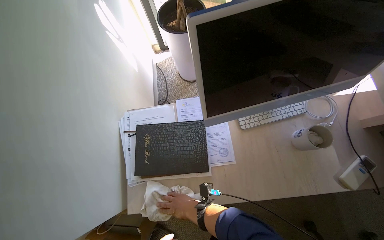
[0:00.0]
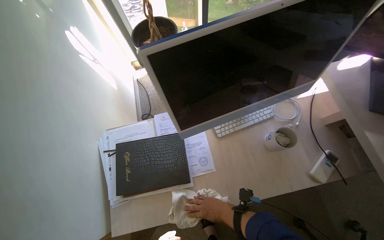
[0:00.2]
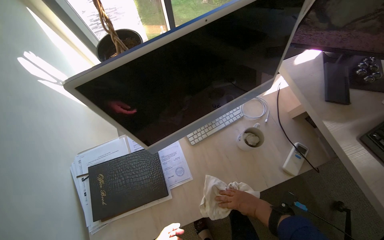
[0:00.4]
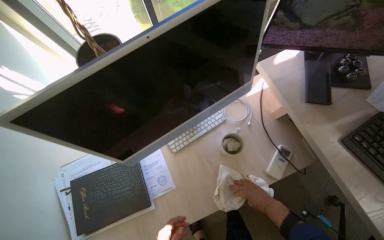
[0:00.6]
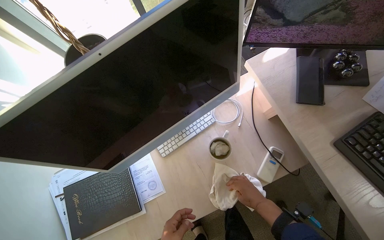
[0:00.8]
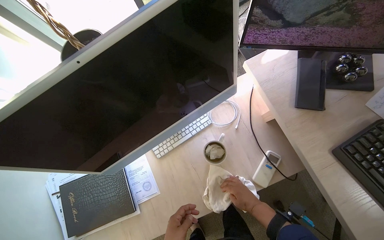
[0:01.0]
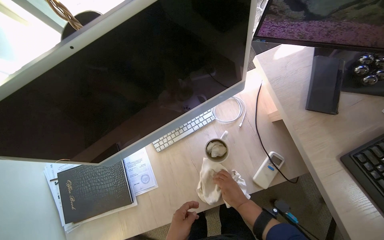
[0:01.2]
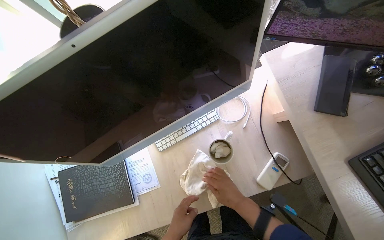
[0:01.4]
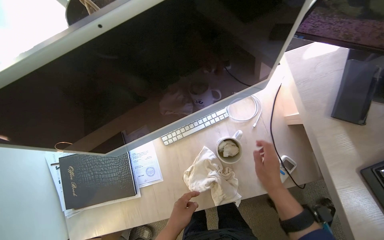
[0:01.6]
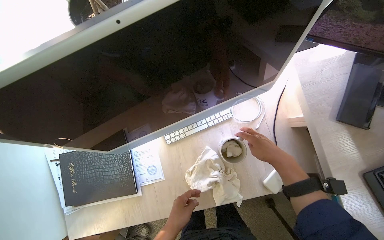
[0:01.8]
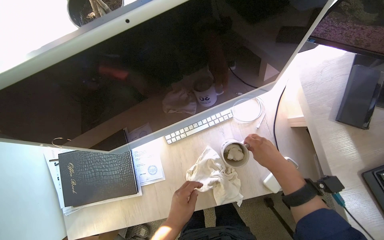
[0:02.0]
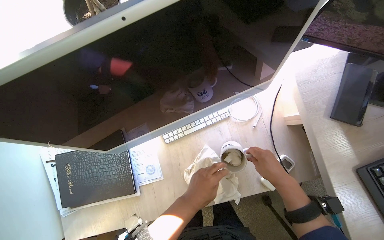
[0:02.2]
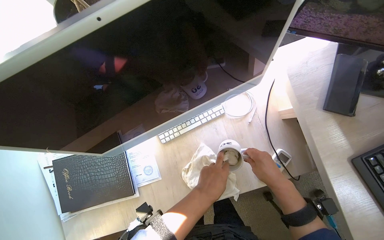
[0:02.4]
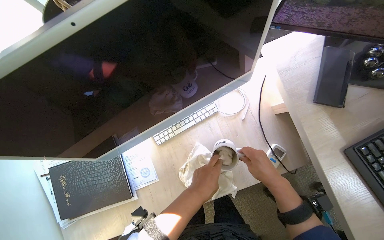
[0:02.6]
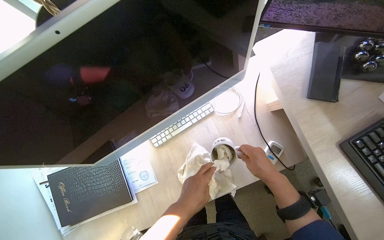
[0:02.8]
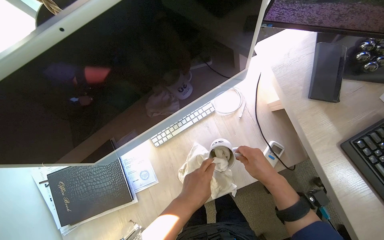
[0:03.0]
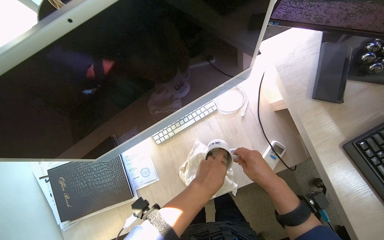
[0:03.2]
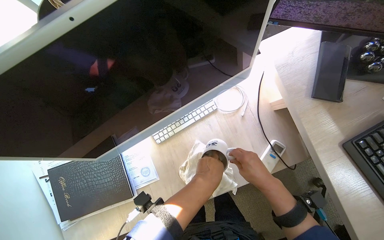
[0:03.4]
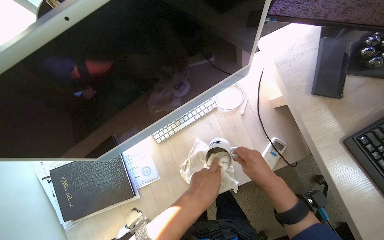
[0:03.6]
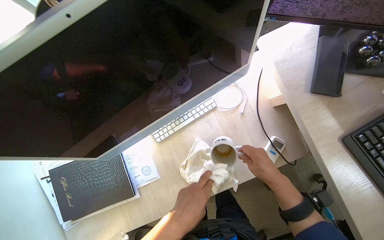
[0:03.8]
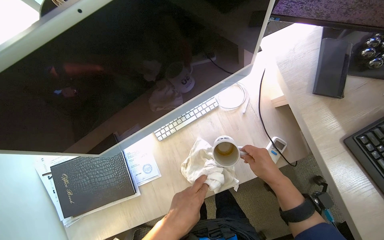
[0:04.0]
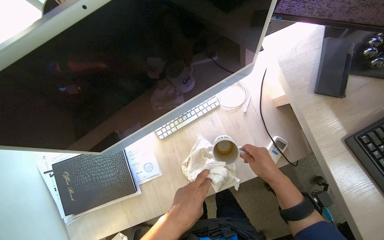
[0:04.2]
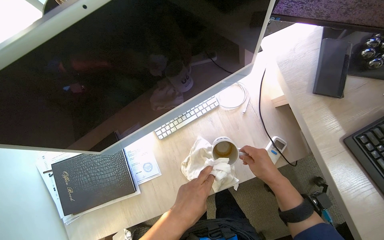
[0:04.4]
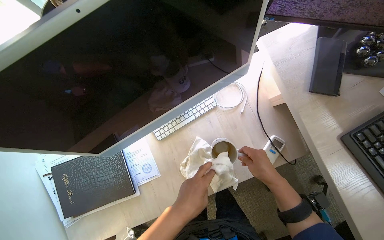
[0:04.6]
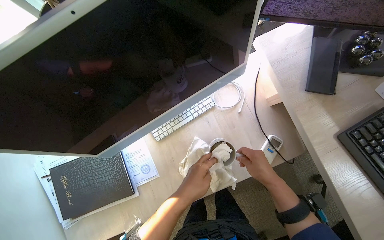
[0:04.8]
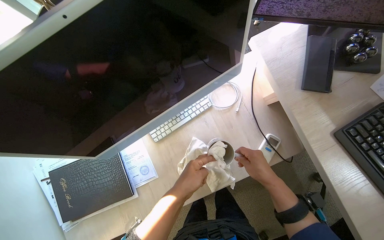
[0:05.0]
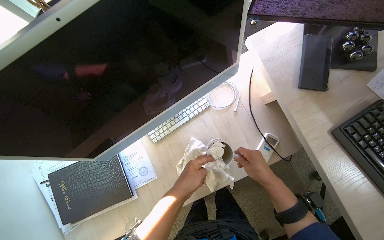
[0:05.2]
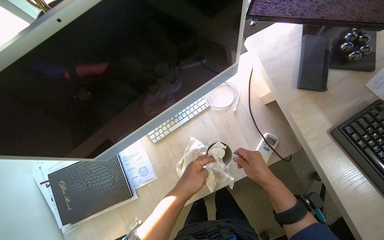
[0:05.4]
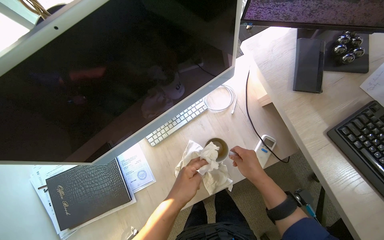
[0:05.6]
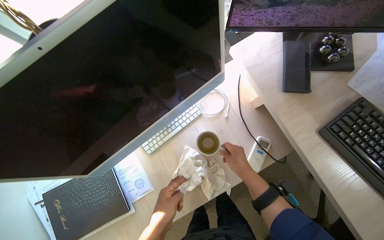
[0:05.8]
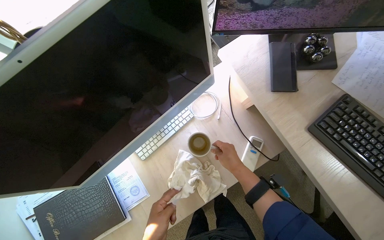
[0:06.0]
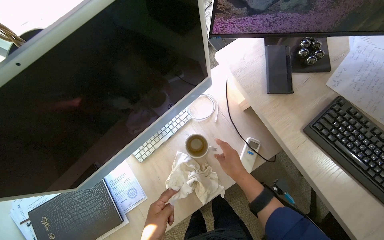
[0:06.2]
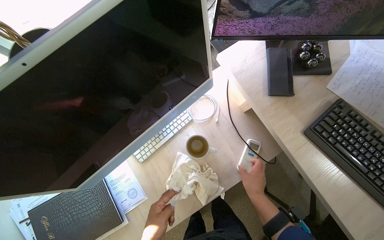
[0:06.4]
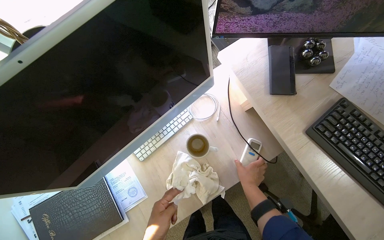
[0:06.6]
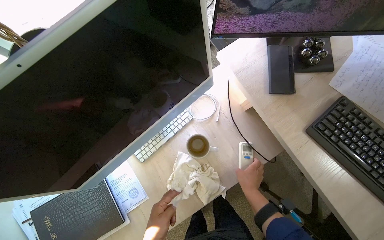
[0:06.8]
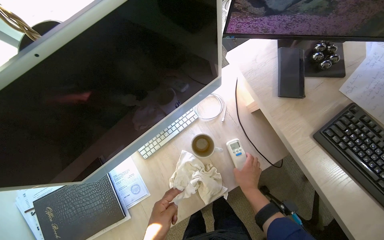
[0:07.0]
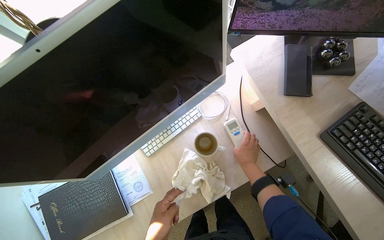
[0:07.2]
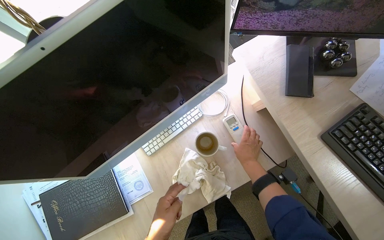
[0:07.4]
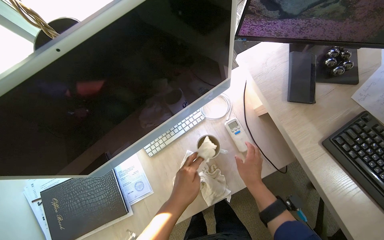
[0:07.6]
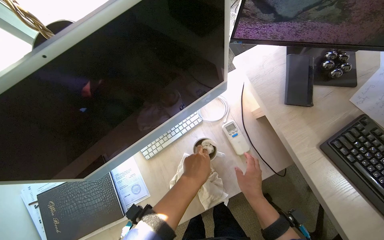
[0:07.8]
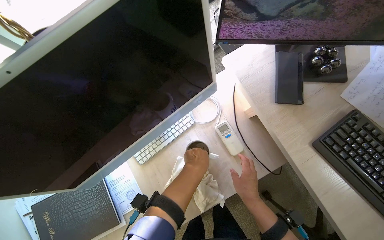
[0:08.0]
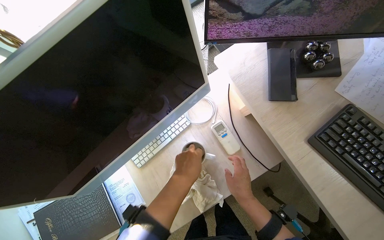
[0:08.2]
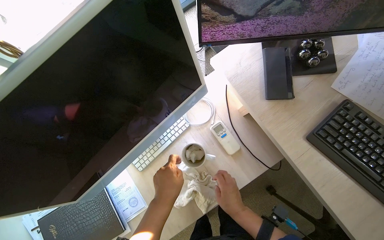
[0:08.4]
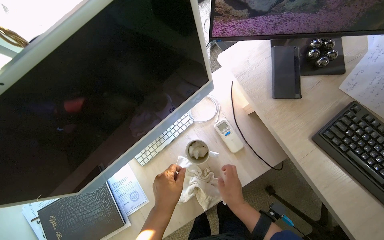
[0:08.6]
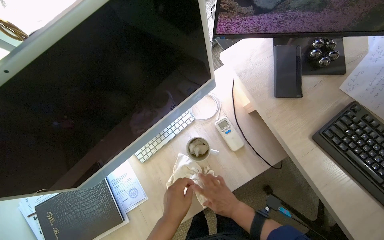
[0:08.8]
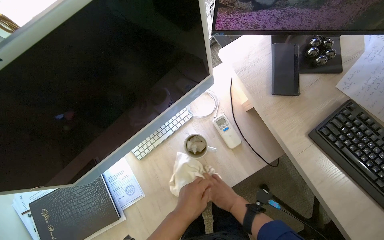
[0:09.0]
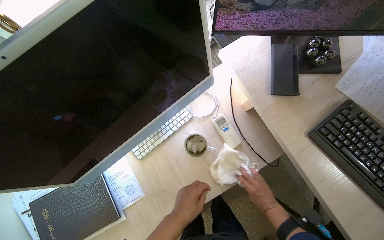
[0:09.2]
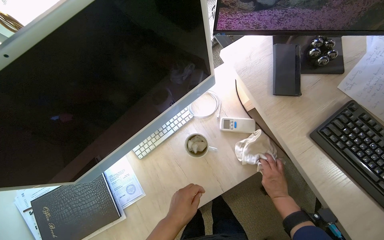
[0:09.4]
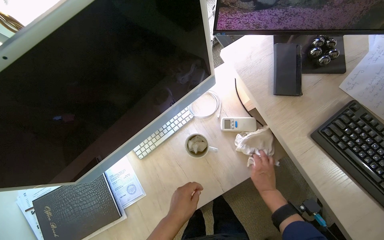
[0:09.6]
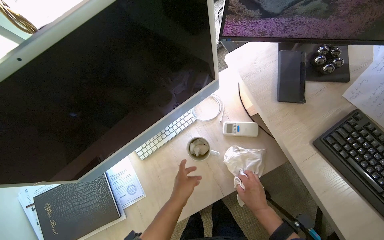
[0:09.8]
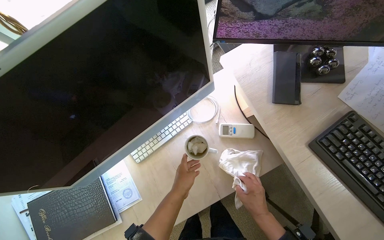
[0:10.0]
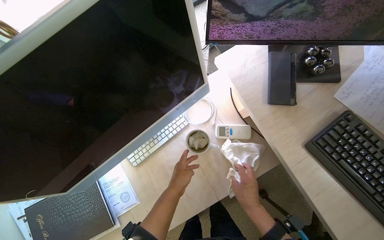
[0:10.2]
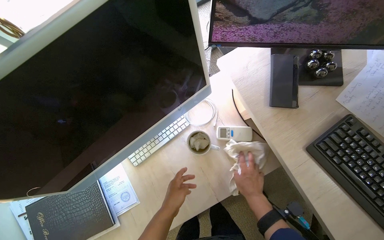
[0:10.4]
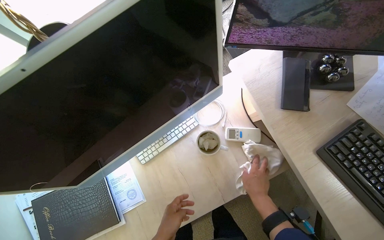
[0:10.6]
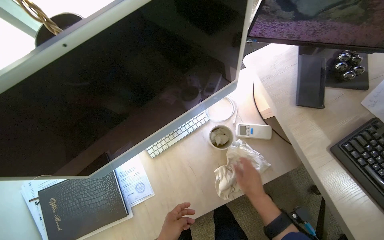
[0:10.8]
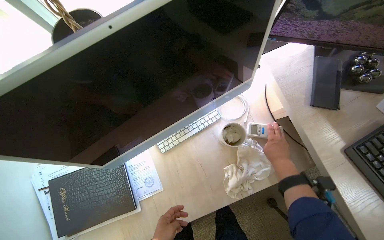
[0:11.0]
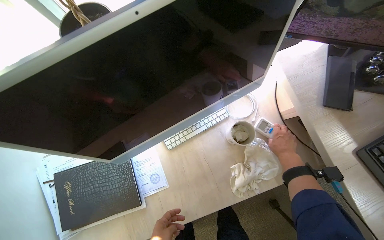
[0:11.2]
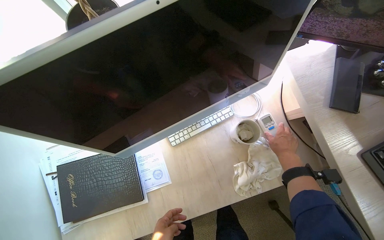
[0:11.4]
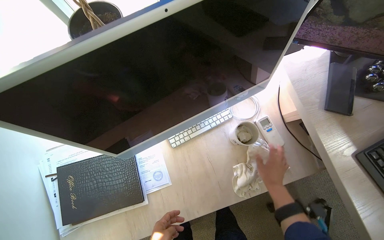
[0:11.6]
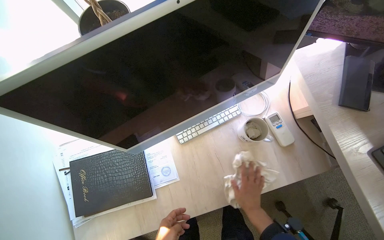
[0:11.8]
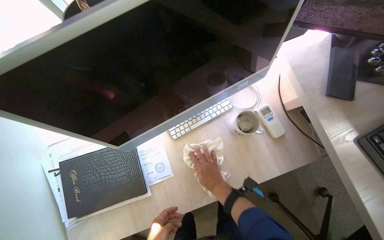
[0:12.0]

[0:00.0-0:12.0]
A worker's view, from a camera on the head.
Job: wiping surfaces.
The whole recording: Cleaning office room. The worker cleans various surfaces in an office, including door handles, cabinet handles, and desk surfaces, and empties the trash bin.
0:00.0 to 0:01.6: The right hand heads to the right and up the picture, covering approximately 60 cm.
0:03.0 to 0:04.4: The hands stay close to where they were, moving slightly.
0:07.6 to 0:09.0: The right hand travels down the picture by some 10 cm.
0:09.0 to 0:10.4: The right hand moves approximately 15 cm to the right and comes back.
0:10.4 to 0:12.0: The right hand travels to the left by roughly 25 cm.

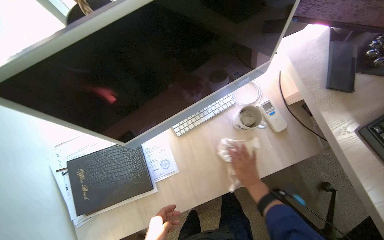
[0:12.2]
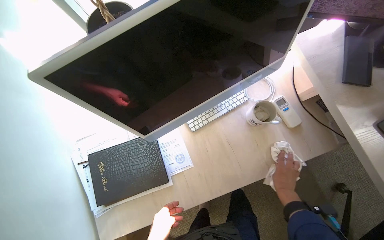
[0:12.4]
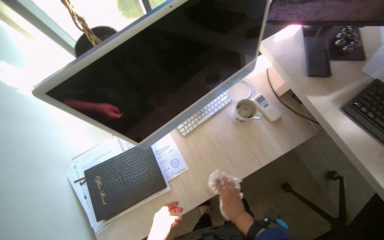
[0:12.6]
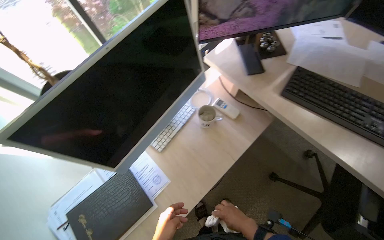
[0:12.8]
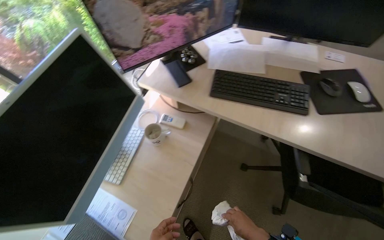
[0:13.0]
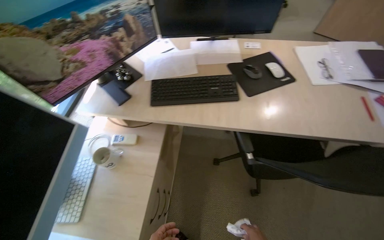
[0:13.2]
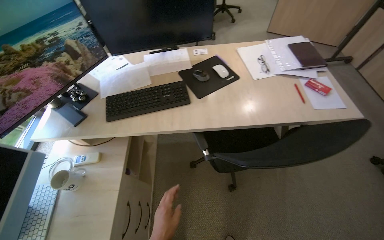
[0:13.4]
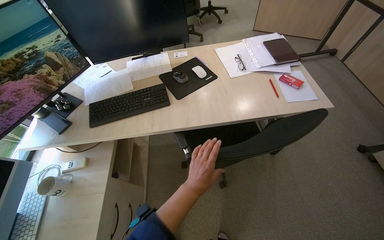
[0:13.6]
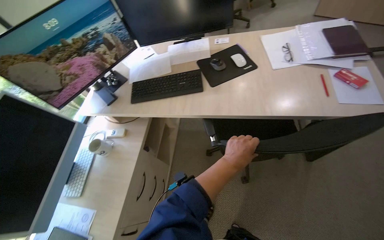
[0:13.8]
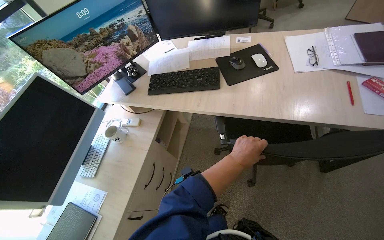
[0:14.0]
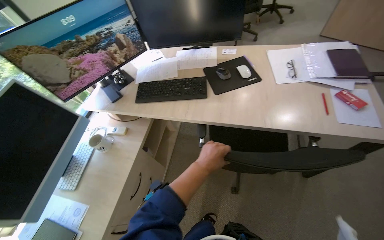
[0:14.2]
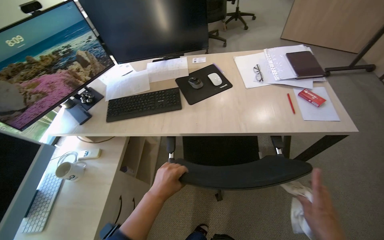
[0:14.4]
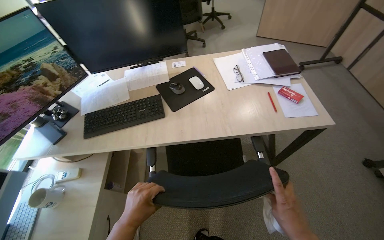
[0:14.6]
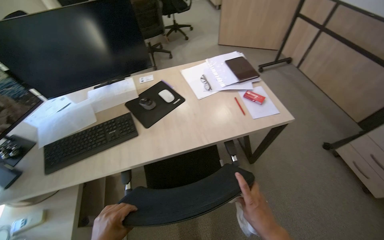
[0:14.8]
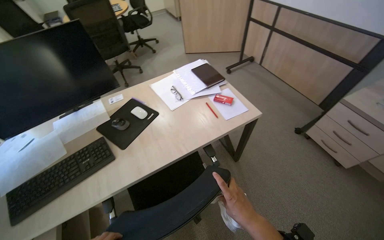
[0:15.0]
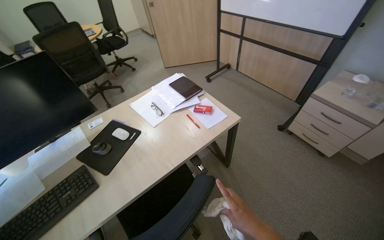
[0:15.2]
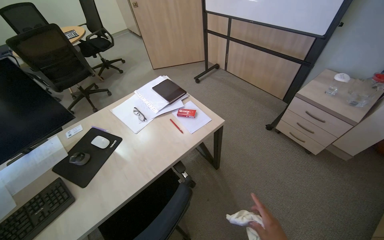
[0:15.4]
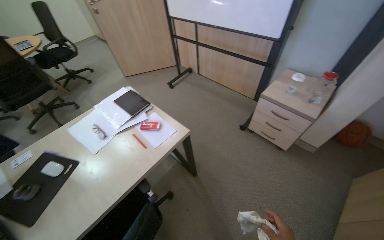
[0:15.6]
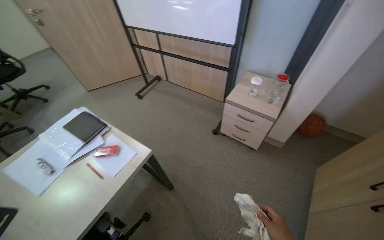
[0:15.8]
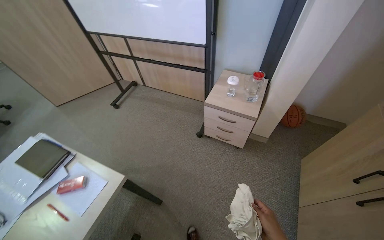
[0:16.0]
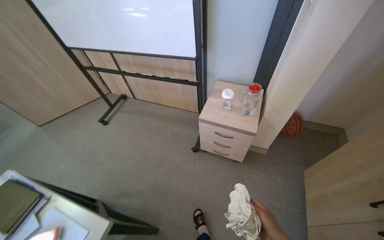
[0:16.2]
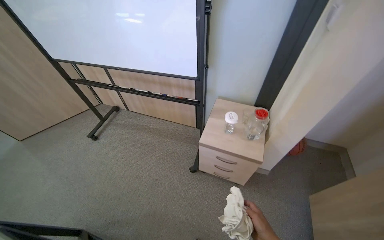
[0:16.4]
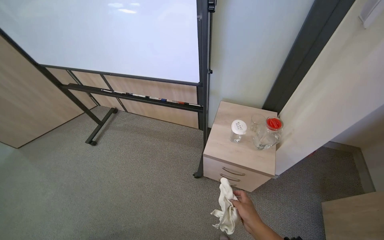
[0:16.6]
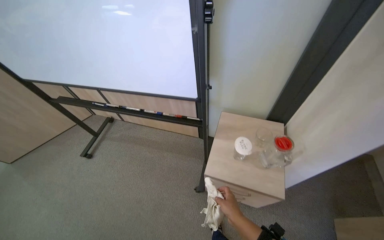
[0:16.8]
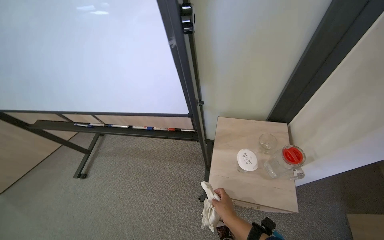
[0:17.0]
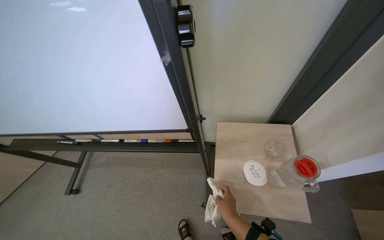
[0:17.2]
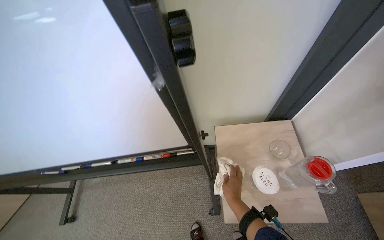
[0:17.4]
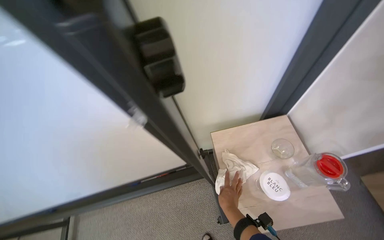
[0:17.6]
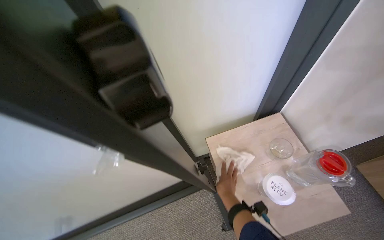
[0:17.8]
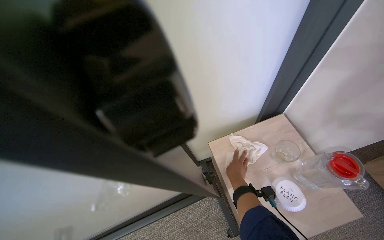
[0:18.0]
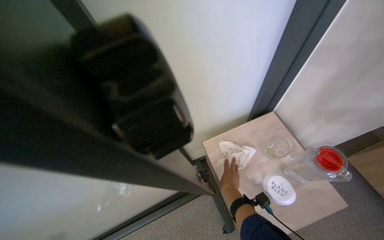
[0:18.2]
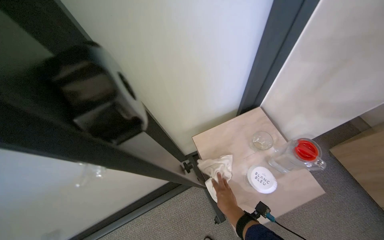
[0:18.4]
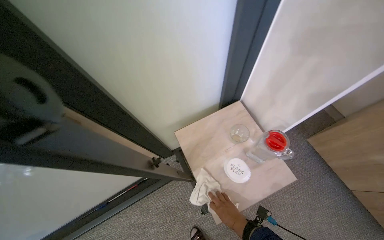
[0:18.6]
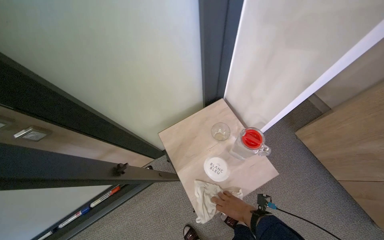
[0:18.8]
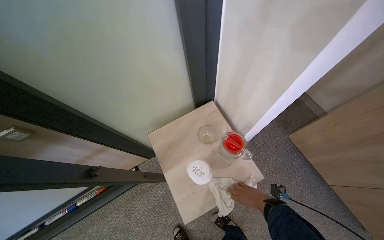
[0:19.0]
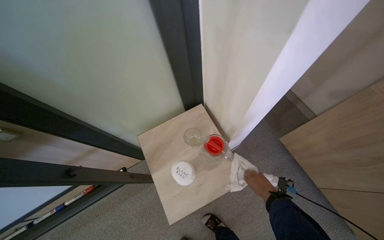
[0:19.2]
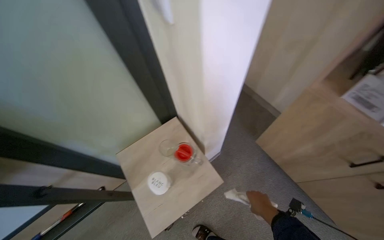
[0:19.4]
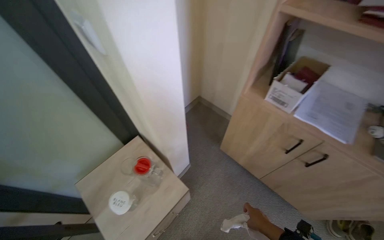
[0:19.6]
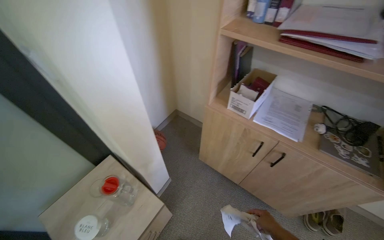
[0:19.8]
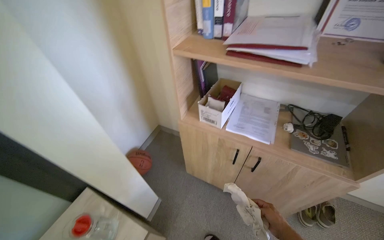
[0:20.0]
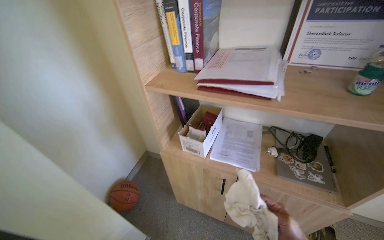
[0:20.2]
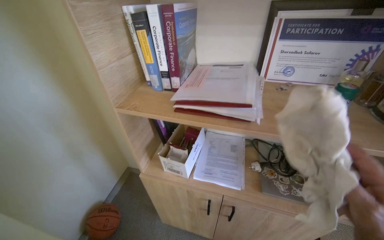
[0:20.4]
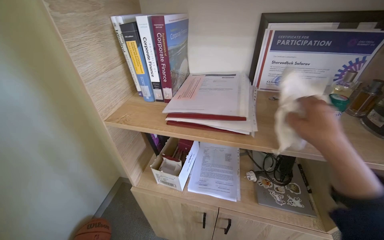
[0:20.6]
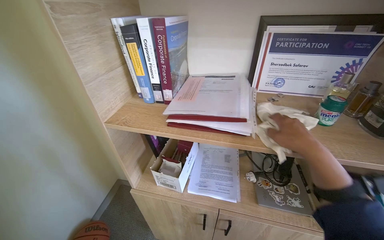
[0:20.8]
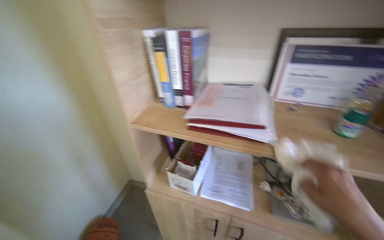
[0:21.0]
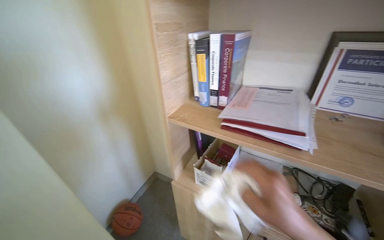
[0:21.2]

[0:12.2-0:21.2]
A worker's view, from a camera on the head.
Job: wiping surfaces.
The whole recording: Cleaning office room. The worker cleans various surfaces in an office, including door handles, cabinet handles, and desk surfaces, and empties the trash bin.
0:12.2 to 0:13.8: The wearer moves some 70 cm. The head rotates approximately 60 degrees to the right. The view tips upward by roughly 20 degrees.
0:13.8 to 0:15.2: The wearer's head swings approximately 45 degrees to the right. The camera pitches upward, by about 15 degrees.
0:15.2 to 0:16.6: The camera is carried some 90 cm. The wearer looks about 35 degrees further to the right.
0:16.6 to 0:18.2: The head travels approximately 60 cm. The head turns to the right by approximately 40 degrees.
0:18.2 to 0:19.8: The wearer moves roughly 60 cm. The head turns to the right by about 35 degrees. The view tips upward by some 15 degrees.
0:19.8 to 0:21.2: The camera pitches upward, by some 20 degrees.
